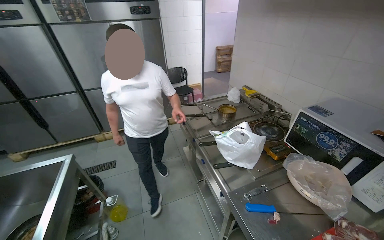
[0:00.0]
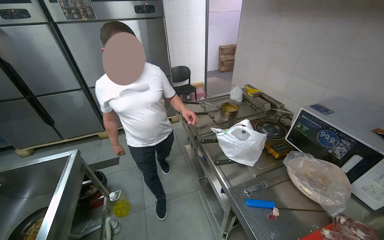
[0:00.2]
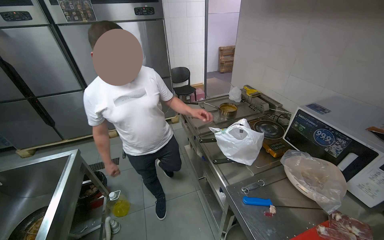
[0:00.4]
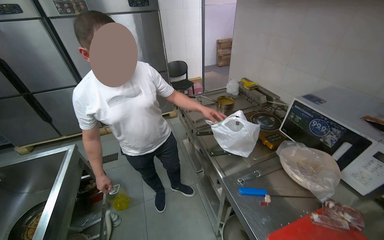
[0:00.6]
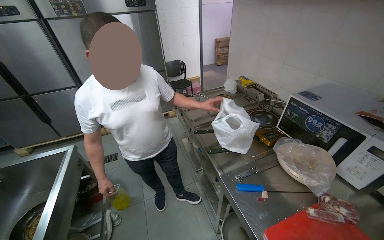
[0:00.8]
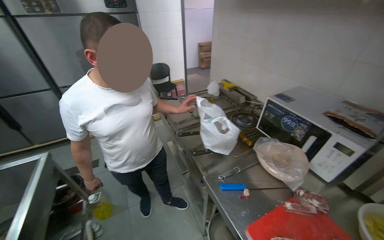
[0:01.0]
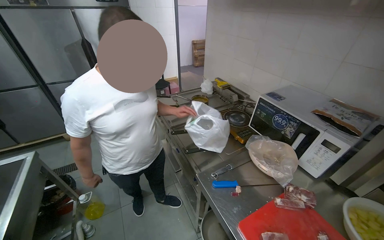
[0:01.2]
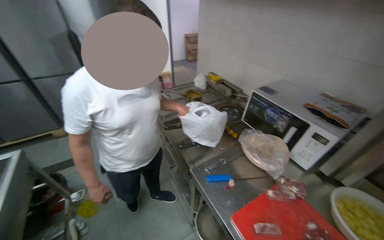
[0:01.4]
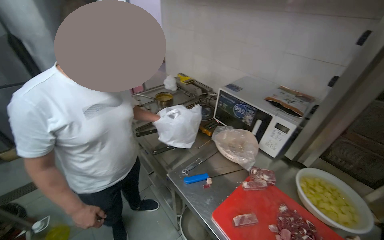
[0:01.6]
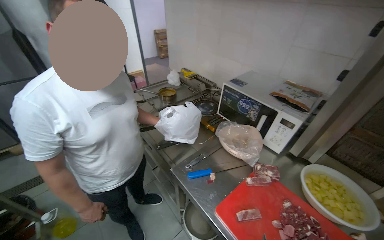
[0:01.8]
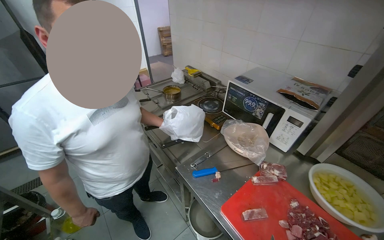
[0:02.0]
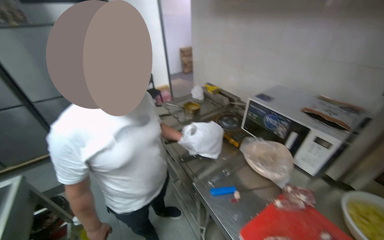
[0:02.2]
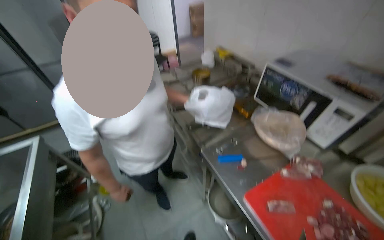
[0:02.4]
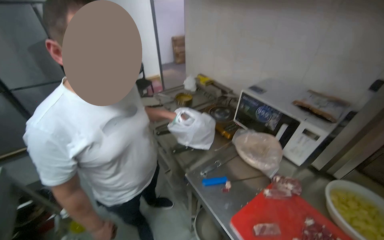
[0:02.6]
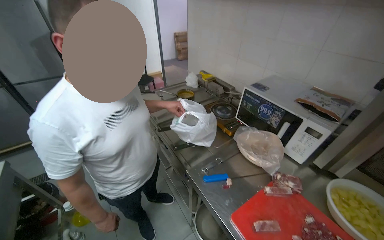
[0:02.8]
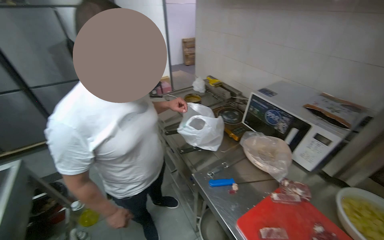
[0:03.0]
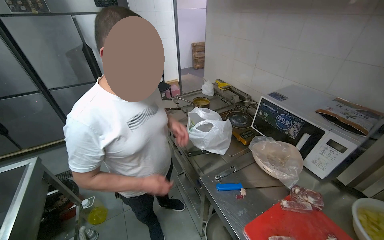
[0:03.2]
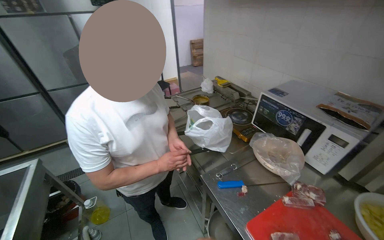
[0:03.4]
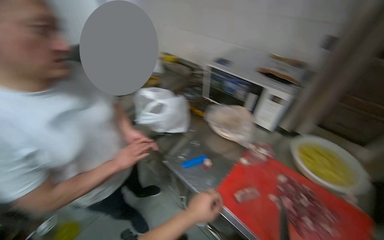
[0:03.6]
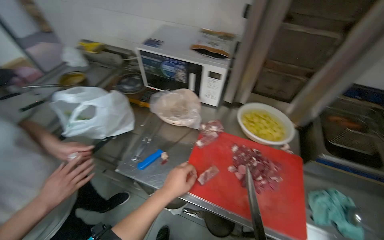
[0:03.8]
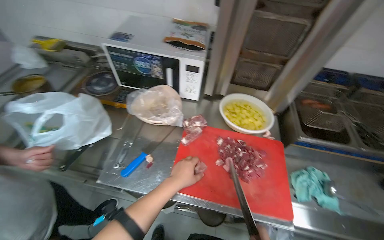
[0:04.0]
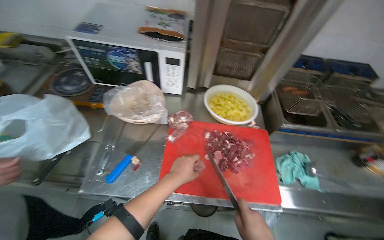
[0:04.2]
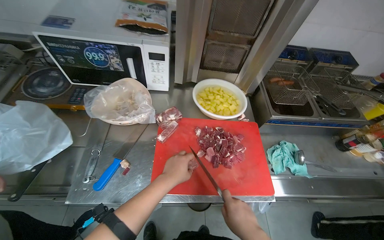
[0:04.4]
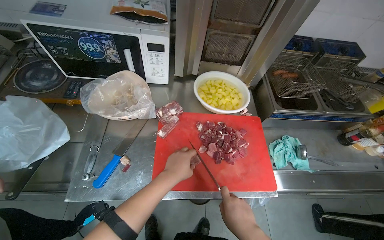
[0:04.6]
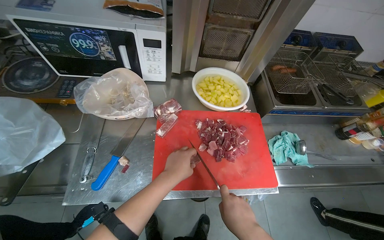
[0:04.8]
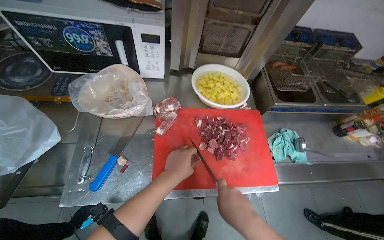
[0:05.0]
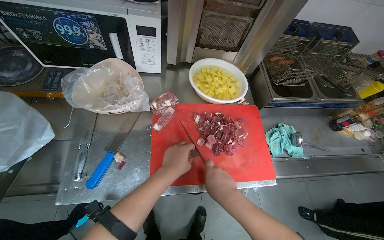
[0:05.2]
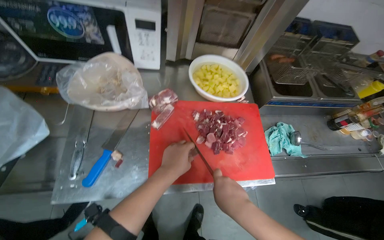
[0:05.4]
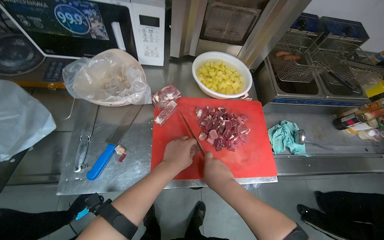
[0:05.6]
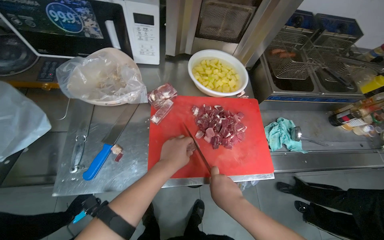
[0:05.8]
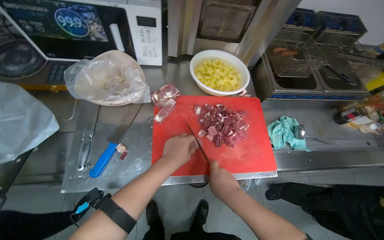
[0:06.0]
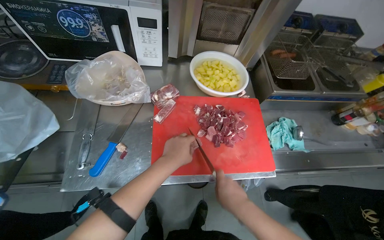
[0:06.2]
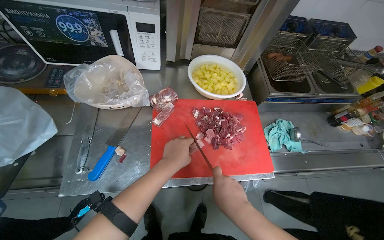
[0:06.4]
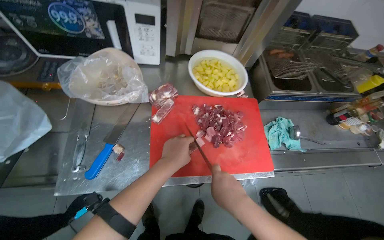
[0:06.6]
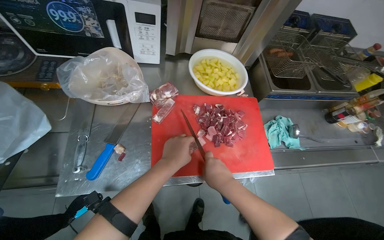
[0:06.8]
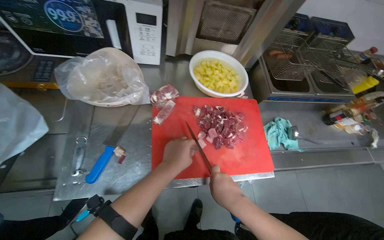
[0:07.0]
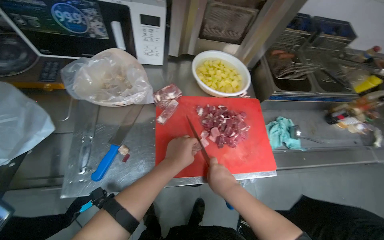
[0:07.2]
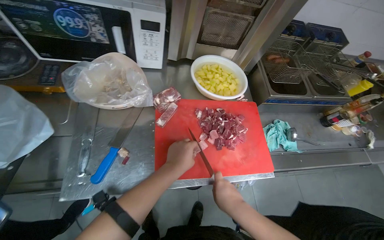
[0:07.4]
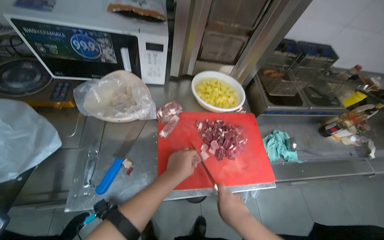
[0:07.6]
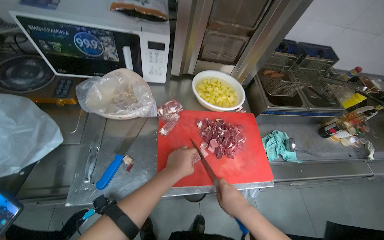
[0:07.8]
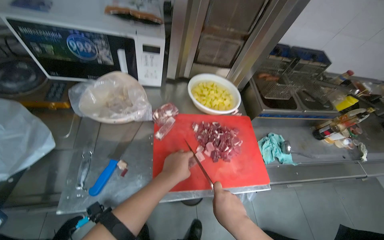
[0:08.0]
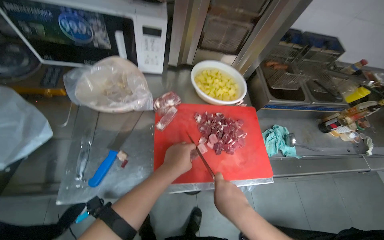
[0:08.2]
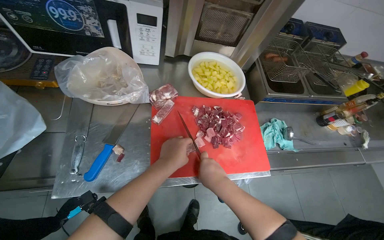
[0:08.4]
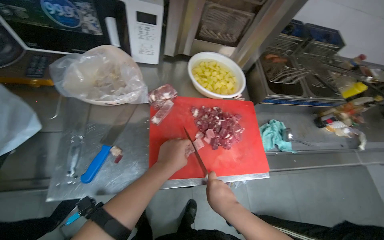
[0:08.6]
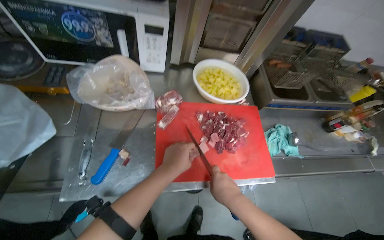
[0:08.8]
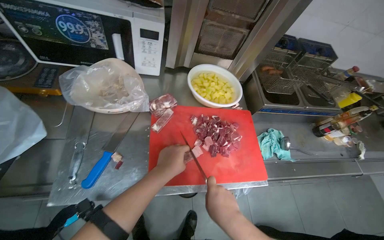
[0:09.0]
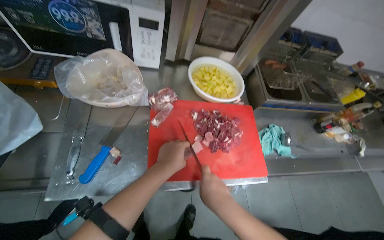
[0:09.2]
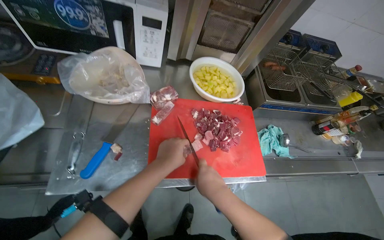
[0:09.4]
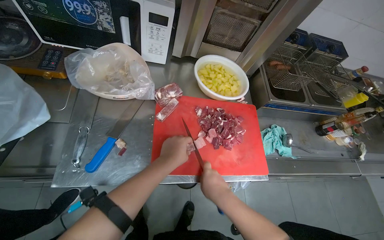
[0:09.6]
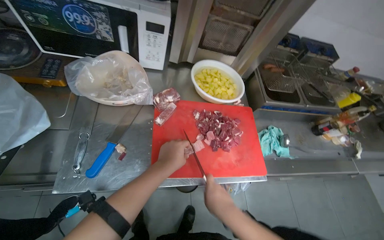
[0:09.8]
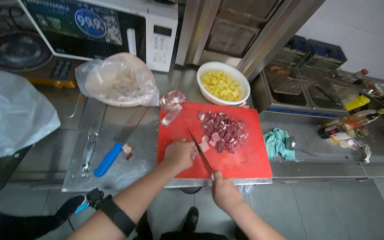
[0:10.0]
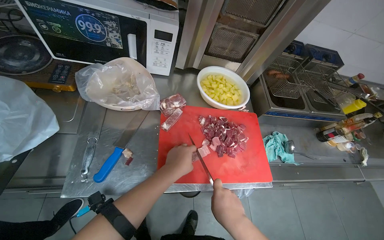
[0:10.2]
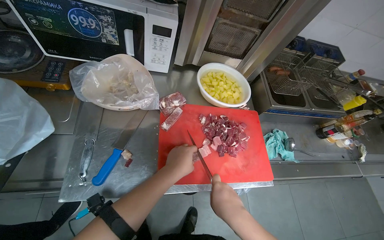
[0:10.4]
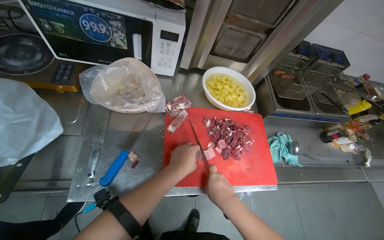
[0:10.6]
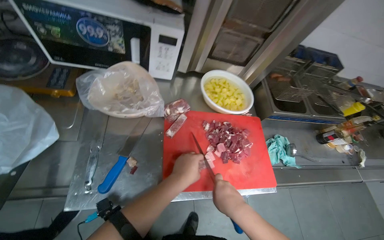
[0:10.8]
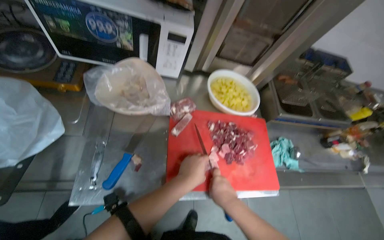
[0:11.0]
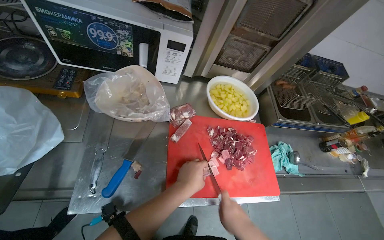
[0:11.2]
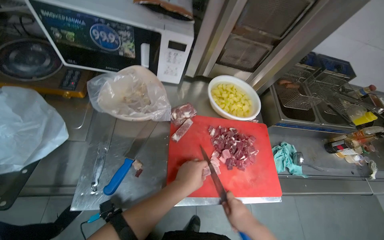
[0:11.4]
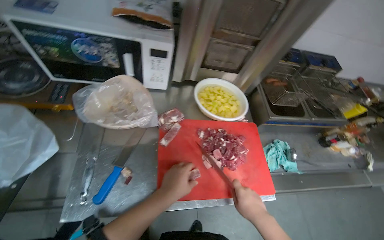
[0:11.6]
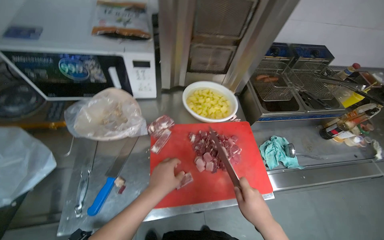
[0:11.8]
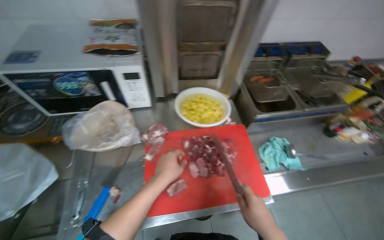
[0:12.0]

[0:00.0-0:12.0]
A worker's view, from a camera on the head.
Job: preparing food.
The whole recording: Cutting meat on chopping board. The worker continues cutting pieces of meat on a red chopping board with a knife.
0:00.0 to 0:01.6: The wearer looks roughly 20 degrees further to the right.
0:03.0 to 0:04.4: The wearer looks about 60 degrees further to the right. The view tilts some 20 degrees downward.
0:06.0 to 0:10.4: The hands make small movements and keep their place.
0:10.4 to 0:12.0: The right hand travels to the right by some 15 cm.

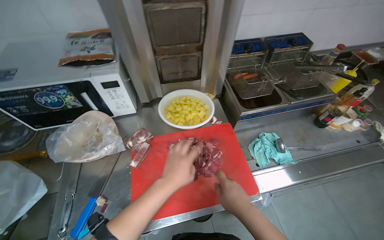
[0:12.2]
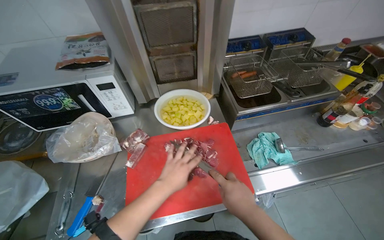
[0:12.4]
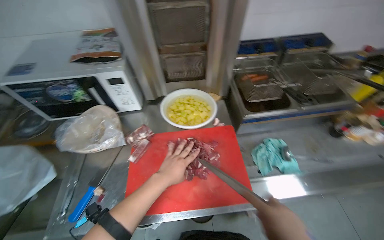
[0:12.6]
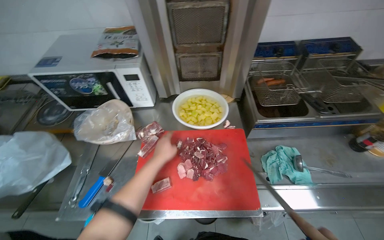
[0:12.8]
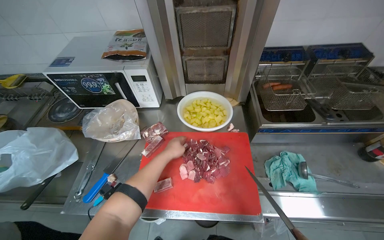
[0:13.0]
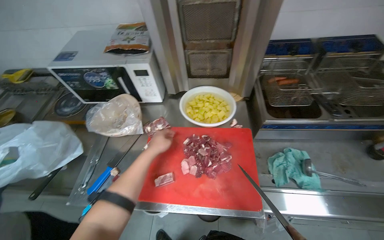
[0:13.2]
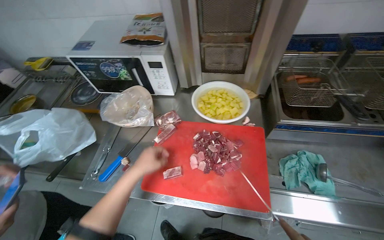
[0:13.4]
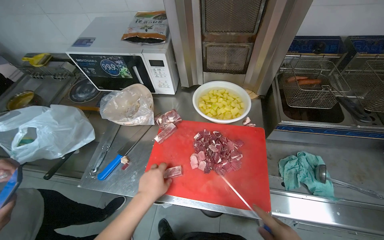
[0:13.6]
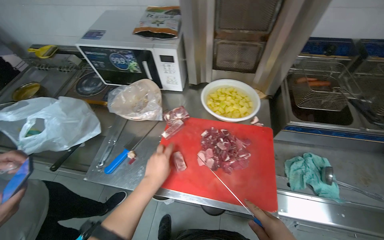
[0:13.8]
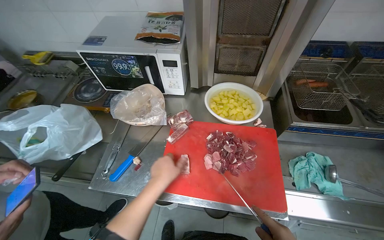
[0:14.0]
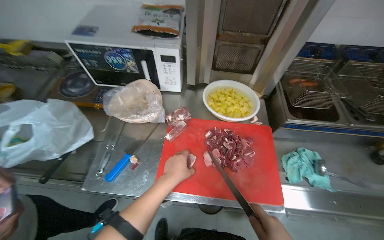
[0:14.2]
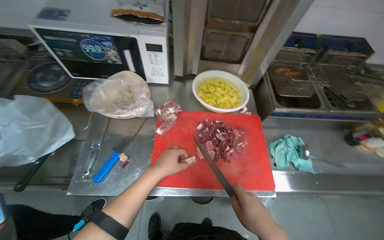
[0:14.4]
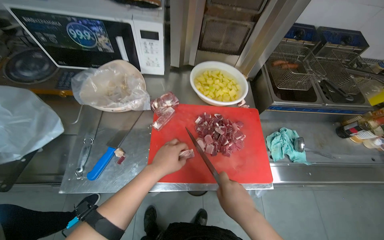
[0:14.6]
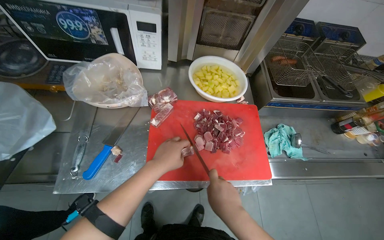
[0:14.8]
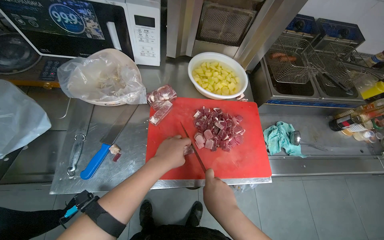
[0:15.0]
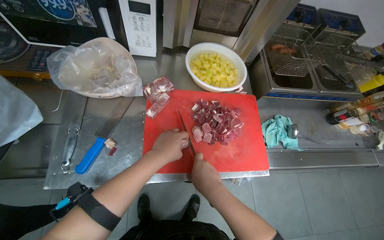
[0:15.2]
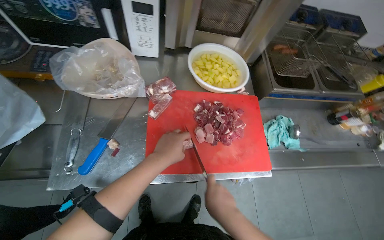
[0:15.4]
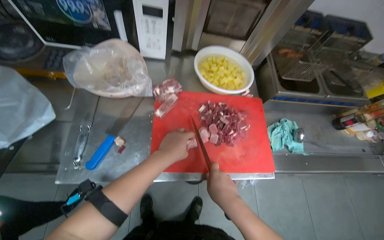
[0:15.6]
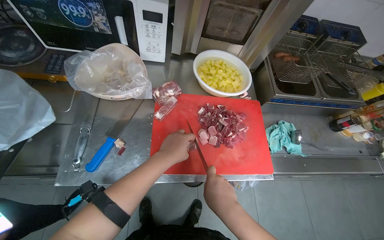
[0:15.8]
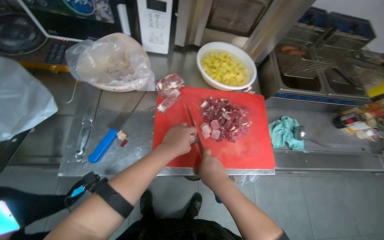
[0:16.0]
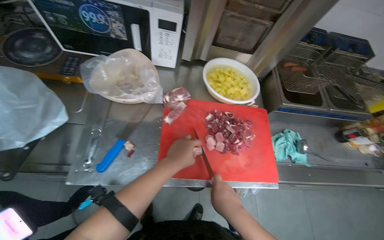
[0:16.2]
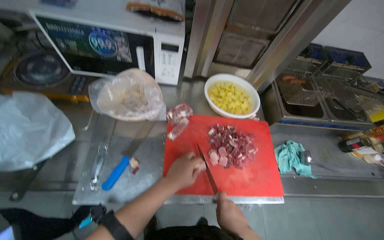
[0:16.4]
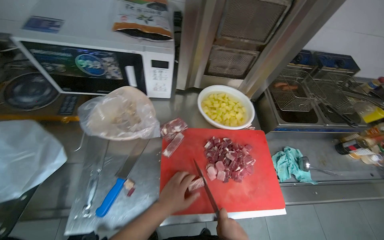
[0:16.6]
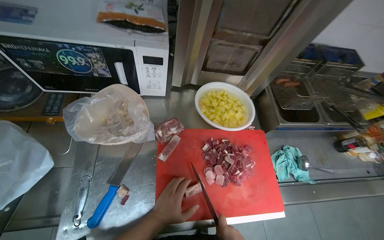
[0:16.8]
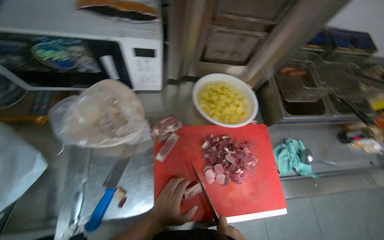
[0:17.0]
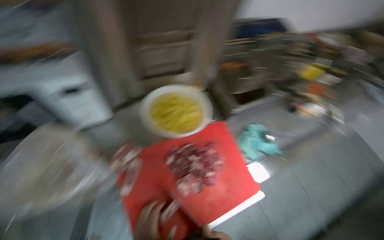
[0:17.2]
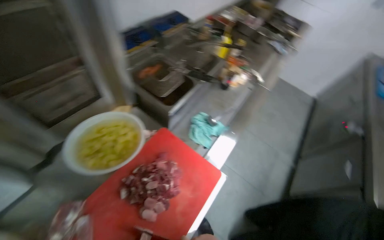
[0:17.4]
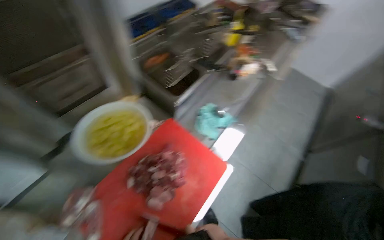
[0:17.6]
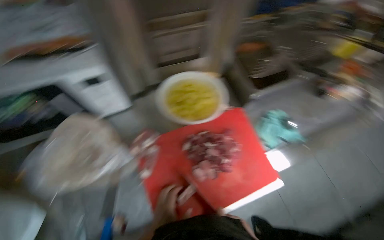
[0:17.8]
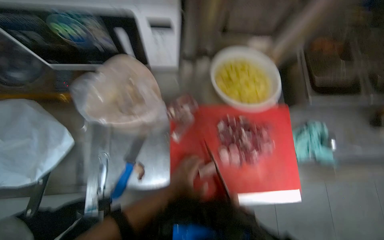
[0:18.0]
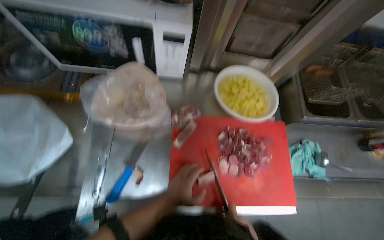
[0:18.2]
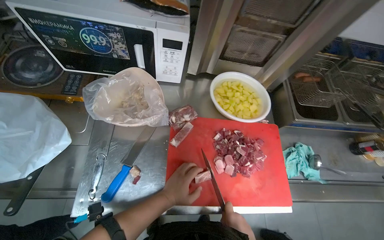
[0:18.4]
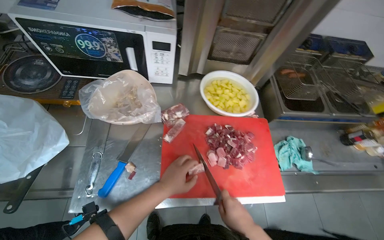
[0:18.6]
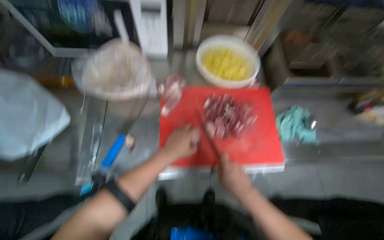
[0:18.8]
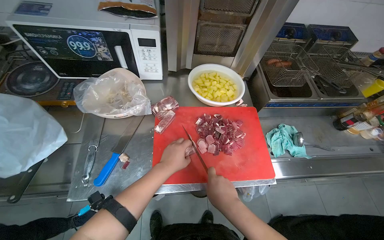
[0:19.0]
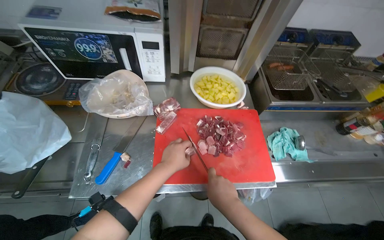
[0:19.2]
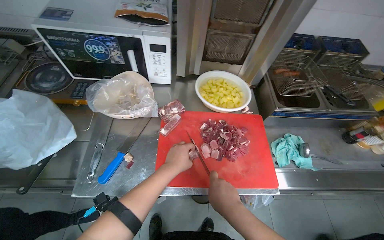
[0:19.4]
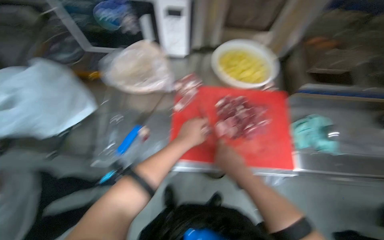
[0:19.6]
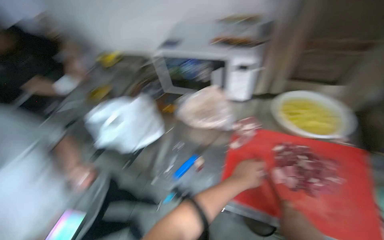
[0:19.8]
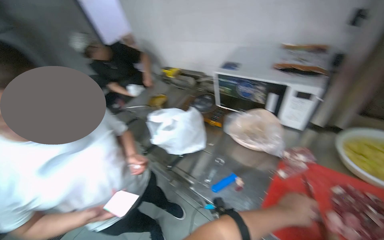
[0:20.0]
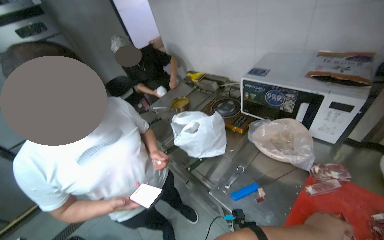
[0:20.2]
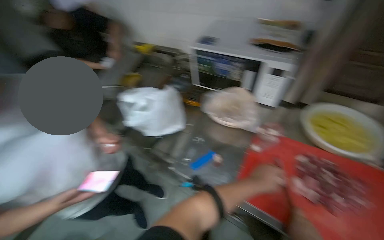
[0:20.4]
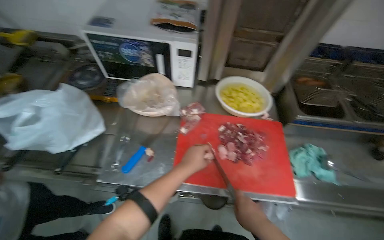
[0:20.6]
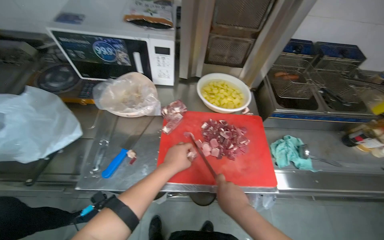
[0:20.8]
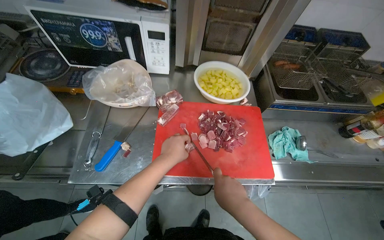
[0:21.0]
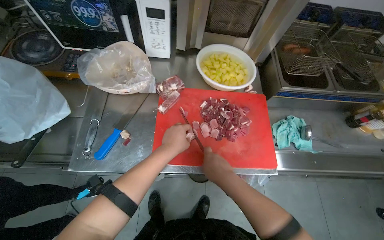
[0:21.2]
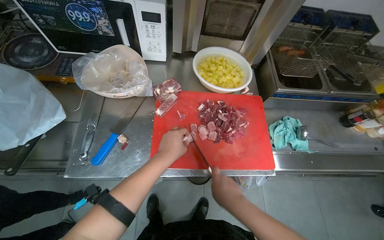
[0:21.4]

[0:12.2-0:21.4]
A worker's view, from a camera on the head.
Job: preparing food.
The whole recording: Cutting meat on chopping board. The worker continues cutting pieces of meat on a red chopping board with a knife.
0:12.2 to 0:13.8: The head rotates roughly 25 degrees to the left. The left hand goes farther from the camera and returns, some 10 cm each way.
0:13.8 to 0:15.2: The camera sweeps to the right, by approximately 20 degrees.
0:15.2 to 0:16.8: The left hand goes roughly 10 cm farther from the camera.
0:18.4 to 0:19.8: The camera sweeps to the left, by some 15 degrees. The view tilts roughly 10 degrees upward. The left hand travels to the right by about 15 cm.
0:19.8 to 0:21.4: The head turns to the right by about 30 degrees. The view tilts approximately 25 degrees downward.
